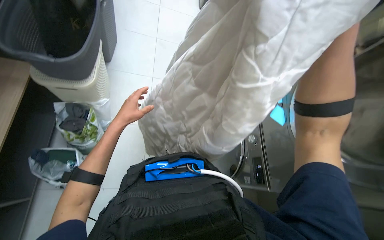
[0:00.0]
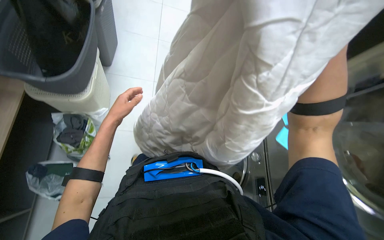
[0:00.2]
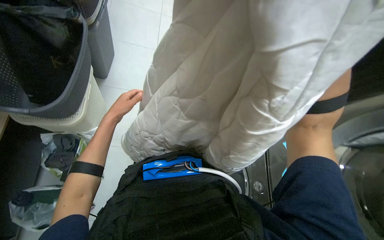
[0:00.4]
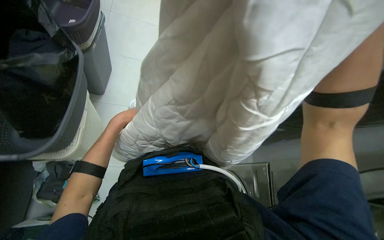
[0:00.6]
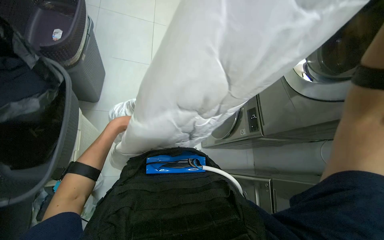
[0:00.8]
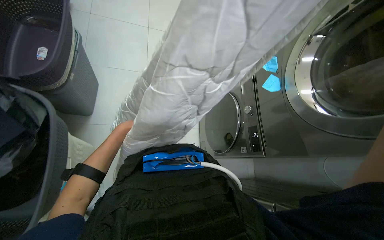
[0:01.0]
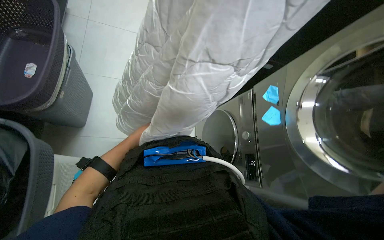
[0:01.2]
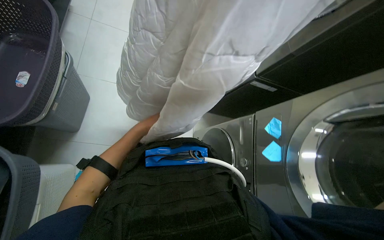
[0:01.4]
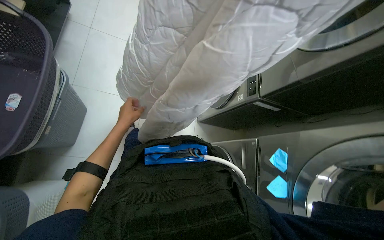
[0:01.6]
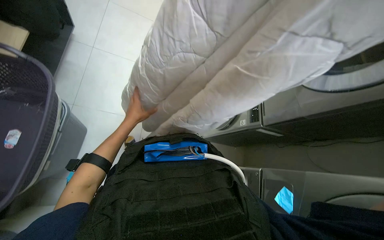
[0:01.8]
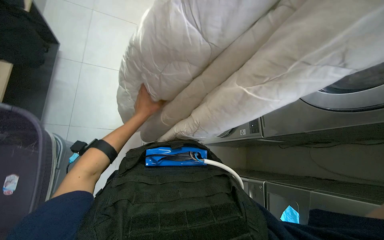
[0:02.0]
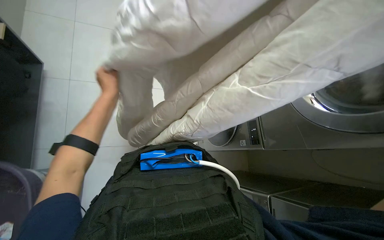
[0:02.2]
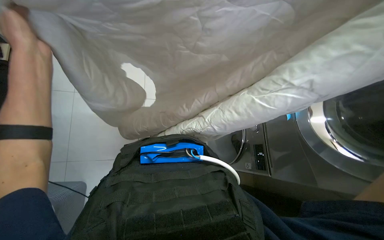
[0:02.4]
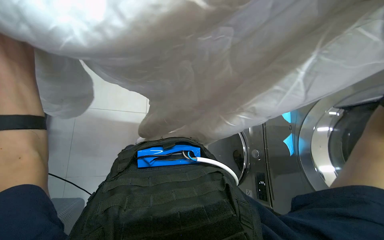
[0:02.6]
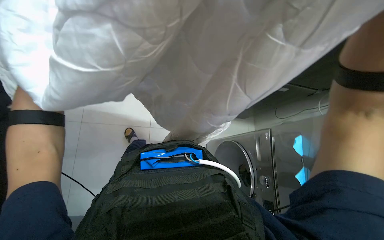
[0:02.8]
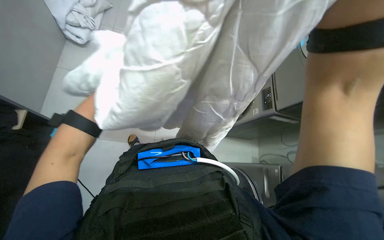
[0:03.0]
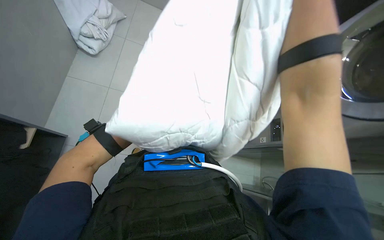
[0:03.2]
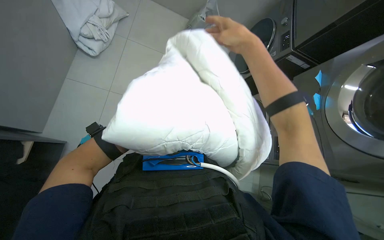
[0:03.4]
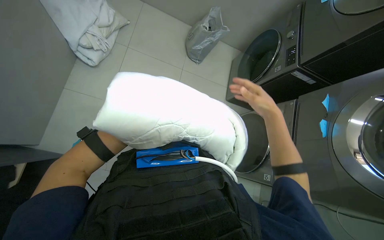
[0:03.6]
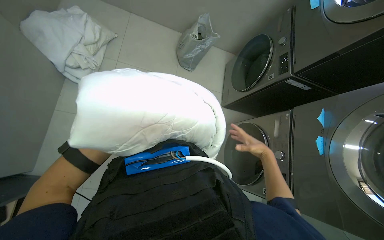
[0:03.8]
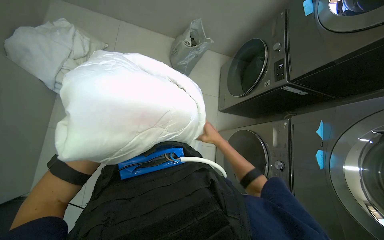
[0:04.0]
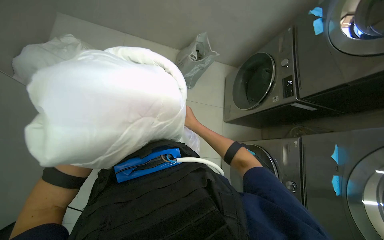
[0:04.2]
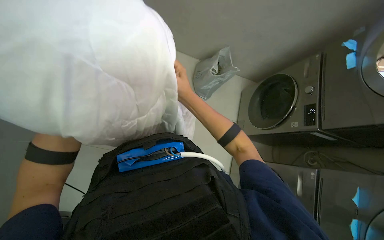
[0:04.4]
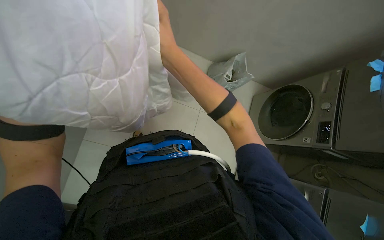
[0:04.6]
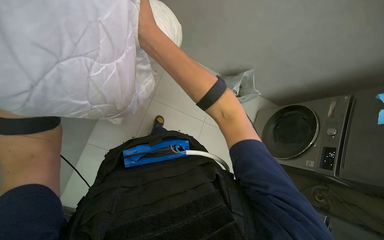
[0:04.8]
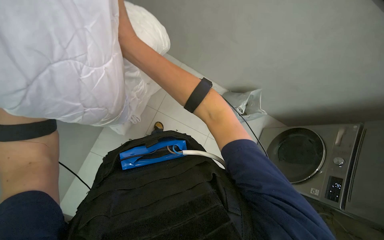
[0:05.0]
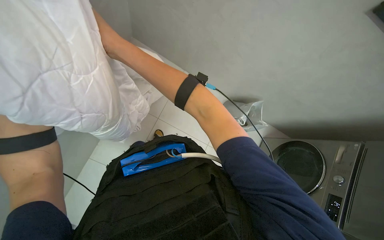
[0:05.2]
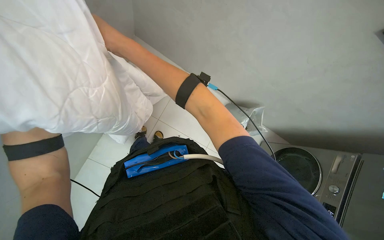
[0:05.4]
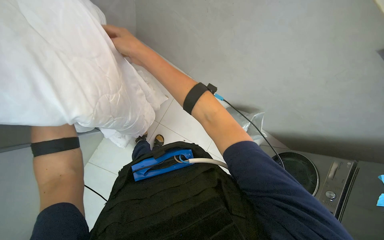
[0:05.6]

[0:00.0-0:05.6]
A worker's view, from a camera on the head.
Job: managing laundry.
The whole recording: Folding and organizing linens. The worker folds and organizes various white linens and quilted items, placing them on shelves and laying them out on the floor.
0.0 to 1.4 s: The head travels about 50 cm. The camera pitches upward, by about 15 degrees.
1.4 to 2.8 s: The wearer moves approximately 40 cm.
2.8 to 4.2 s: The view tilts some 15 degrees upward.
4.2 to 5.6 s: The view tilts roughly 20 degrees upward. The scene turns approximately 40 degrees clockwise in the picture.

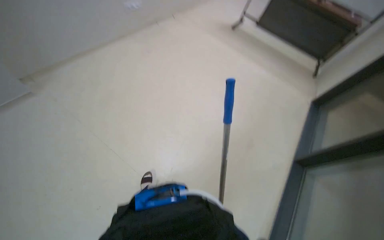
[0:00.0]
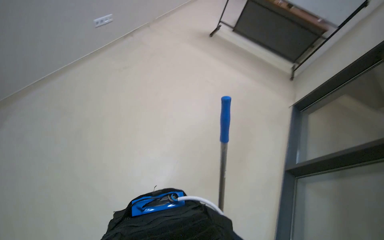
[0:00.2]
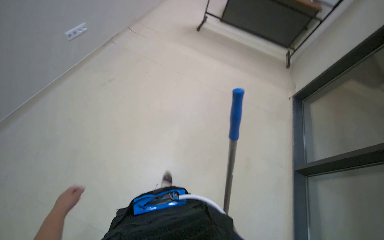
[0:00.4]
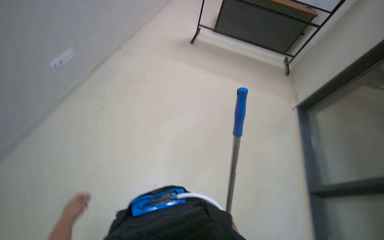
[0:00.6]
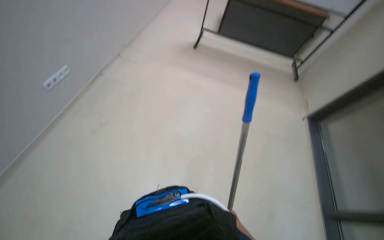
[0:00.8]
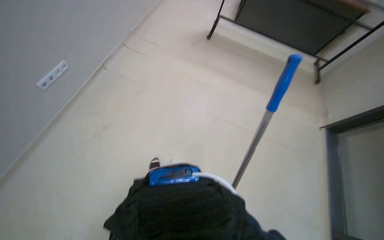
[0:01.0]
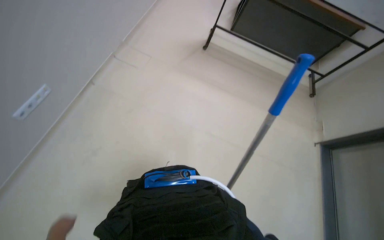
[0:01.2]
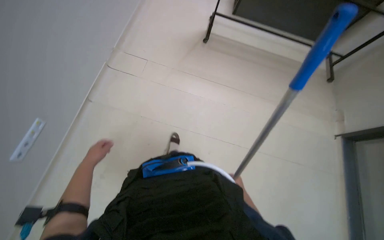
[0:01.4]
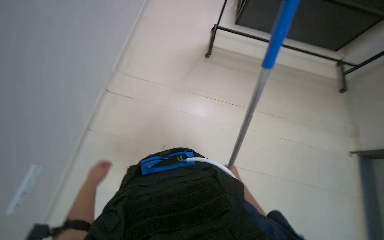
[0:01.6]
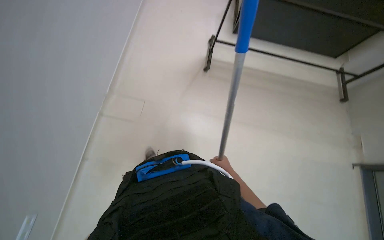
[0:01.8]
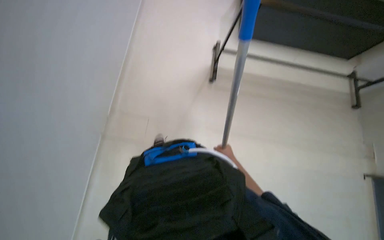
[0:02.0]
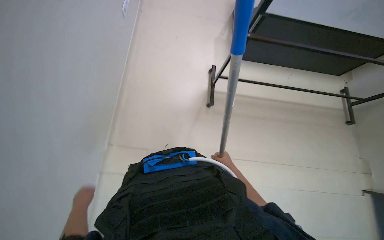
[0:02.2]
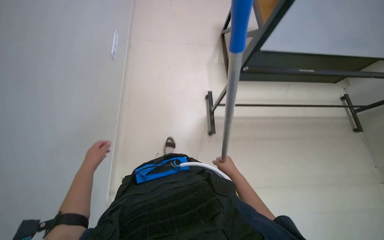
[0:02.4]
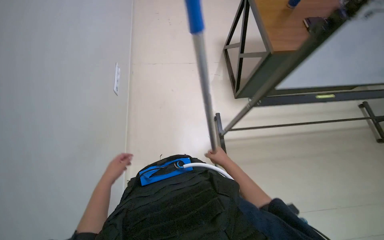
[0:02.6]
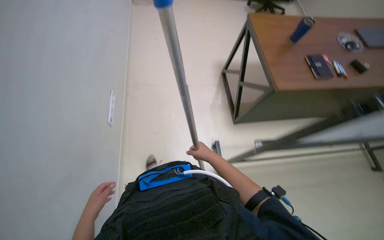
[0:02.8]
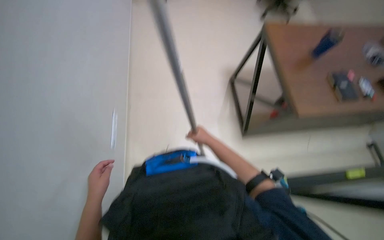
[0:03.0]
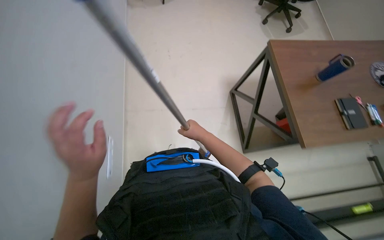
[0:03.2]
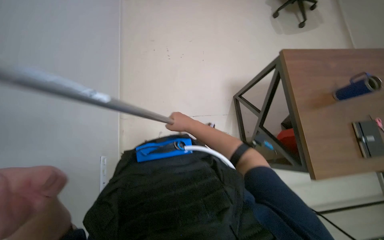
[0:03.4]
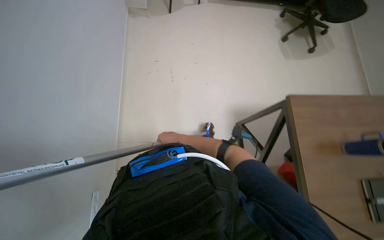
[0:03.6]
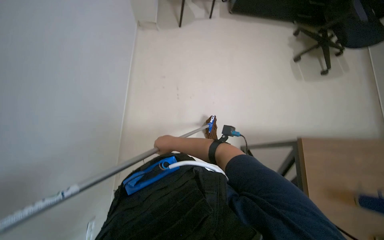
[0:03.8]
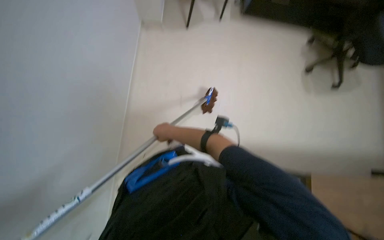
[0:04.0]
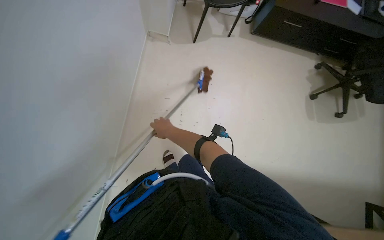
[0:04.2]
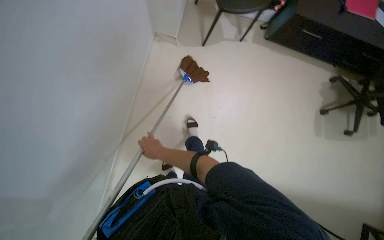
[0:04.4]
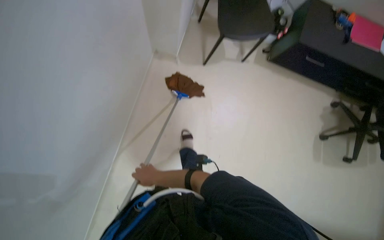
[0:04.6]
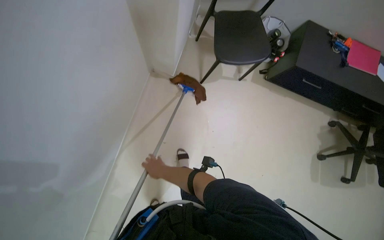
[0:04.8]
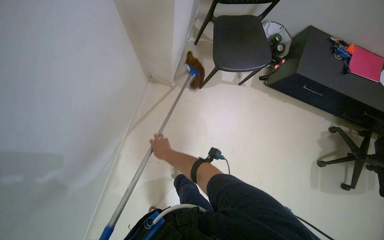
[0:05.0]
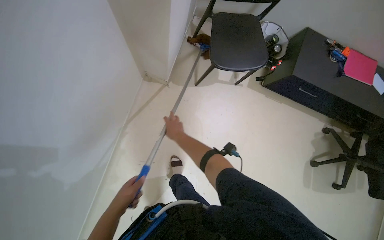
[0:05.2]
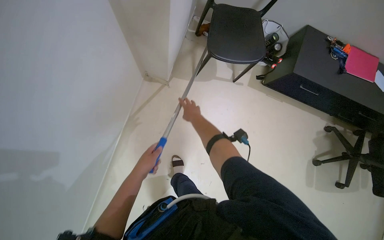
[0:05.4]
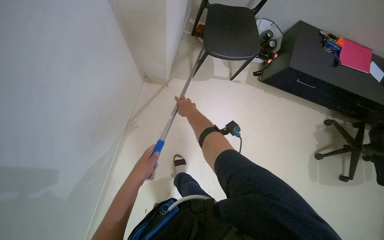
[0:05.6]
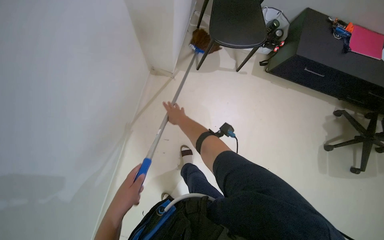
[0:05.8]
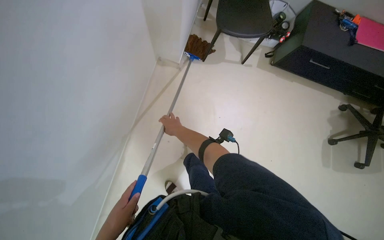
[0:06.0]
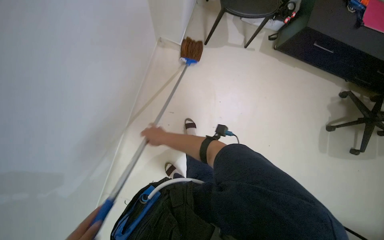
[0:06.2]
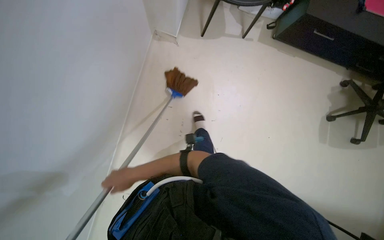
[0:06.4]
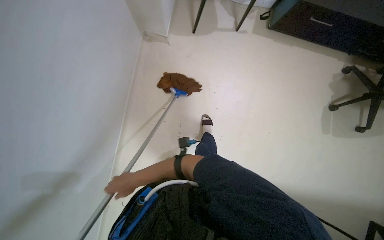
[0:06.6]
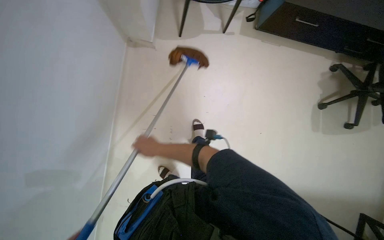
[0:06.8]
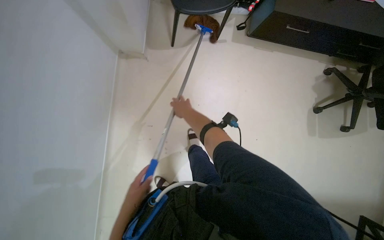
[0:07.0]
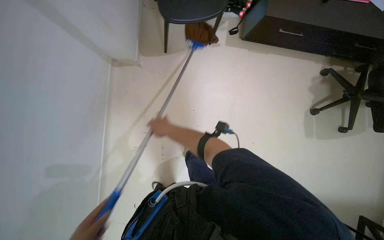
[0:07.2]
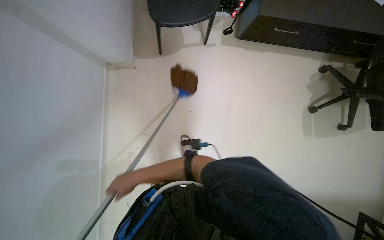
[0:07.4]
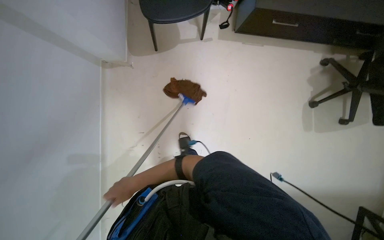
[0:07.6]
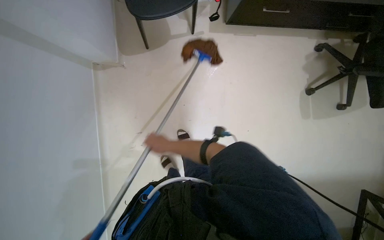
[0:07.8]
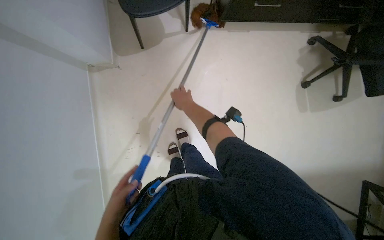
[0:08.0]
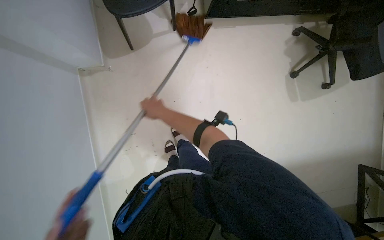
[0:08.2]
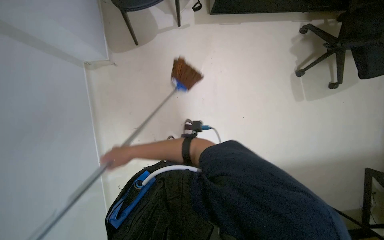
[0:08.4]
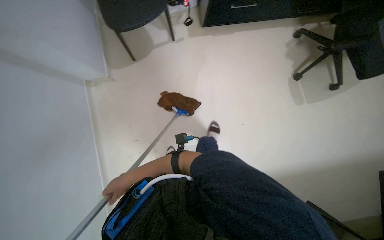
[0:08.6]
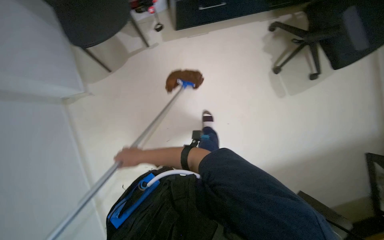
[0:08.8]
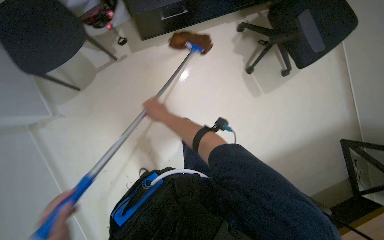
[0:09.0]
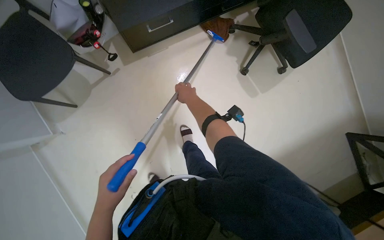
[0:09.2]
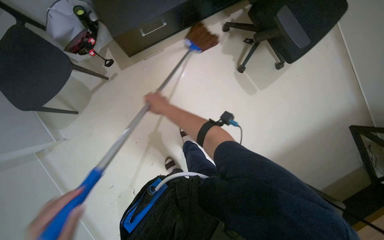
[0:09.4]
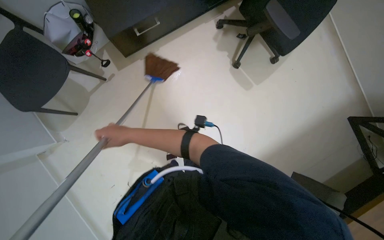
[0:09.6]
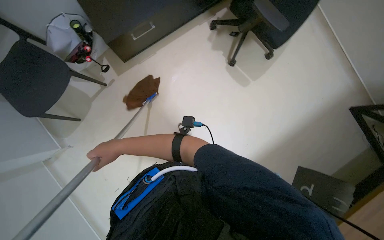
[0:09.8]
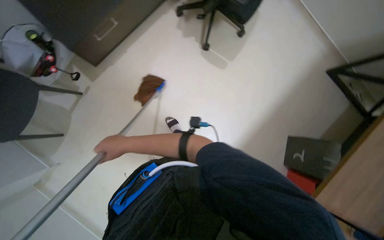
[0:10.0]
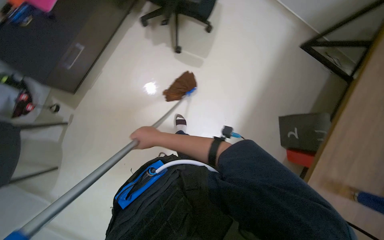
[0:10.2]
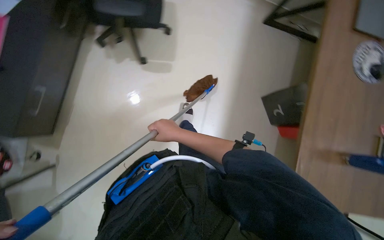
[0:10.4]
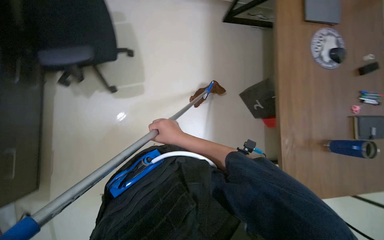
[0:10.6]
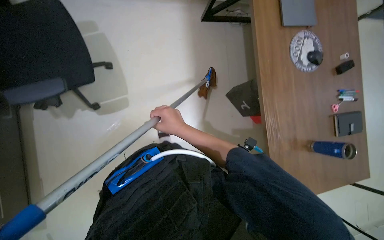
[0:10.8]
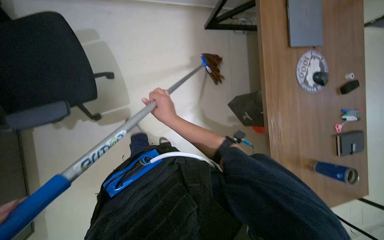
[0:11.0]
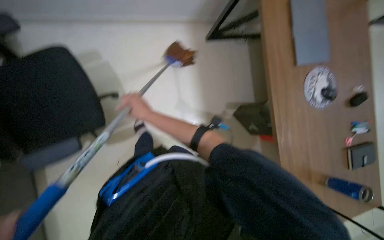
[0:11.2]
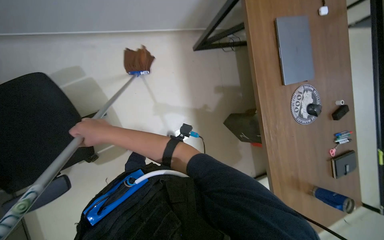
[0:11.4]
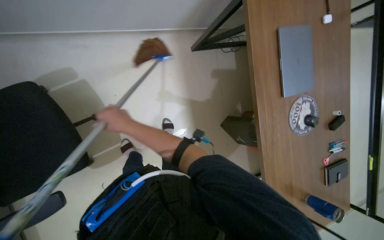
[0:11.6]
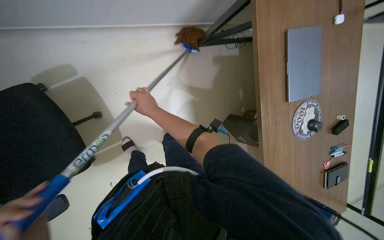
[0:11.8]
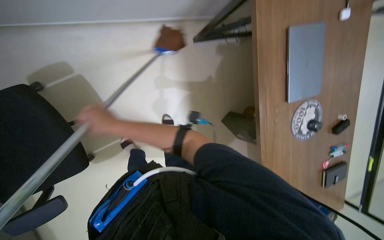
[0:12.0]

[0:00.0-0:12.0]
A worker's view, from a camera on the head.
Job: mopping floor.
The whole recording: Mopping office floor. The worker mops the office floor with a long-handled mop.
0.0 to 1.6 s: The wearer moves some 1.5 m.
1.6 to 3.0 s: The view tips upward by some 20 degrees.
3.0 to 4.4 s: The head travels roughly 1 m. The scene rotates clockwise by roughly 25 degrees.
4.4 to 6.0 s: The right hand moves to the right, roughly 15 cm, and moves about 60 cm up the picture and comes back.
6.0 to 7.6 s: The wearer moves roughly 40 cm. The view tips downward by some 15 degrees.
7.6 to 9.0 s: The wearer moves to the right, approximately 40 cm. The scene turns about 25 degrees counterclockwise in the picture.
9.0 to 10.4 s: The camera travels roughly 40 cm. The scene rotates counterclockwise by some 55 degrees.
10.4 to 12.0 s: The camera is carried about 1 m. The head rotates approximately 25 degrees to the right. The camera pitches downward, by about 15 degrees.

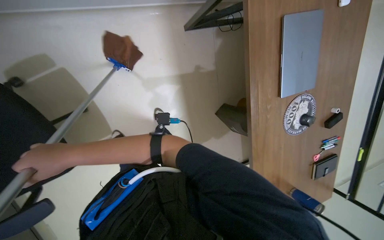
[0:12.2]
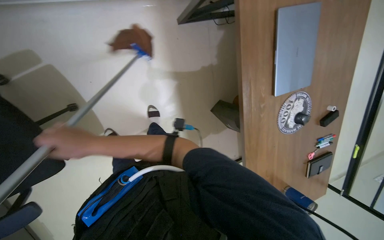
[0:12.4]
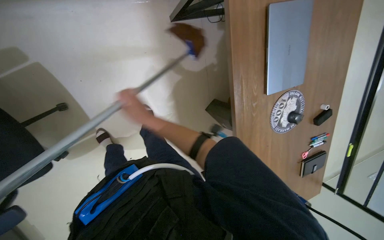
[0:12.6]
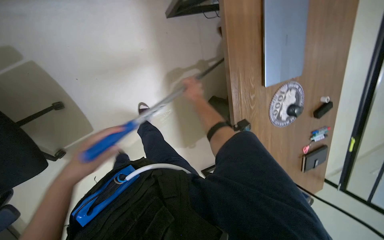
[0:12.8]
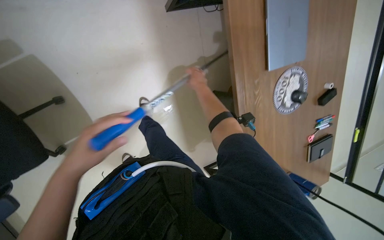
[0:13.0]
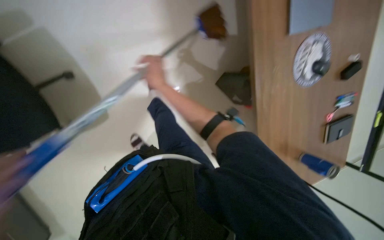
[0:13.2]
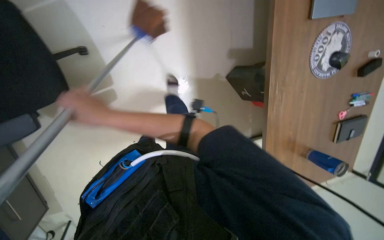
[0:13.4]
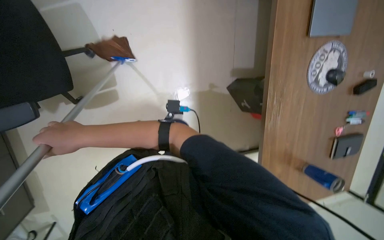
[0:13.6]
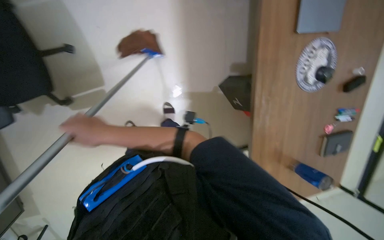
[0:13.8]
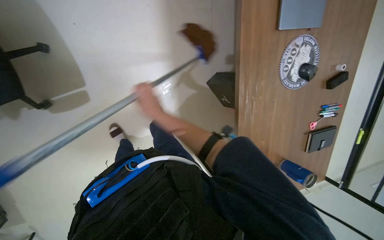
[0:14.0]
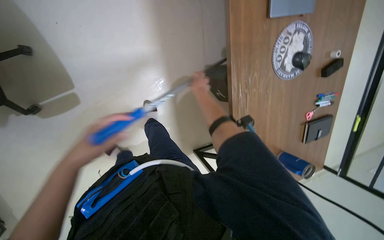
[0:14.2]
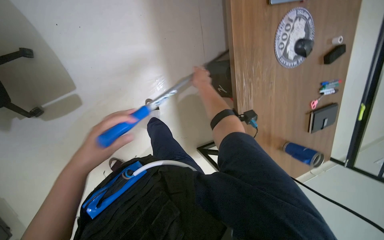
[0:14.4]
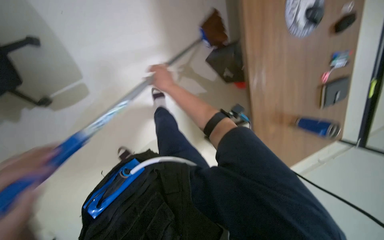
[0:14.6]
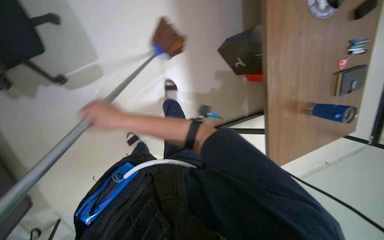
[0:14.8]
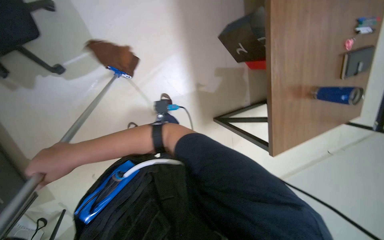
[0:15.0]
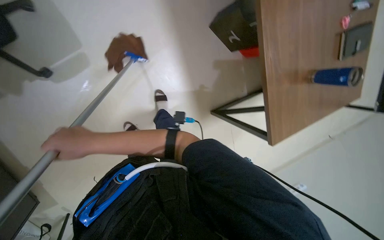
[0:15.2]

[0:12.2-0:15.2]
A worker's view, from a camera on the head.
Job: mopping floor.
The whole recording: Mopping office floor. The worker mops the office floor with a long-handled mop.
12.2 to 13.8 s: The right hand travels to the right and back again, some 50 cm each way.
13.8 to 15.2 s: The right hand reaches approximately 35 cm to the right, then returns.
